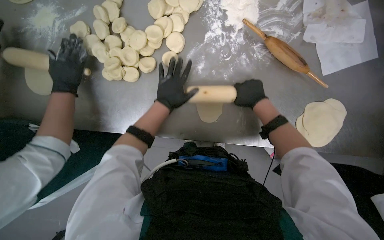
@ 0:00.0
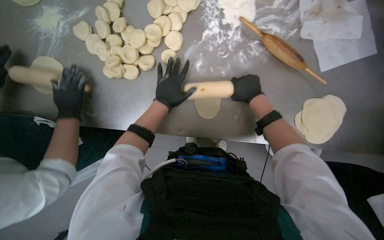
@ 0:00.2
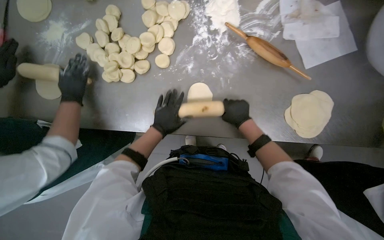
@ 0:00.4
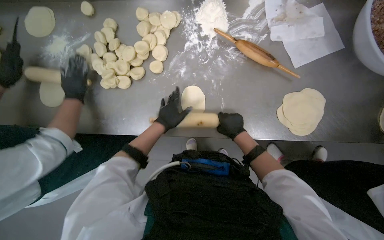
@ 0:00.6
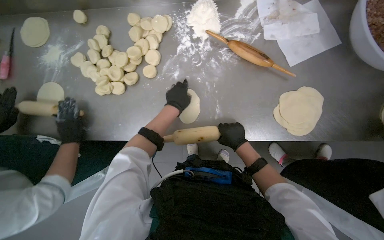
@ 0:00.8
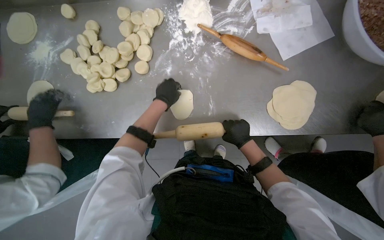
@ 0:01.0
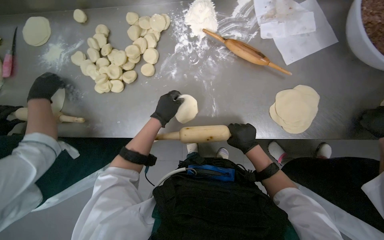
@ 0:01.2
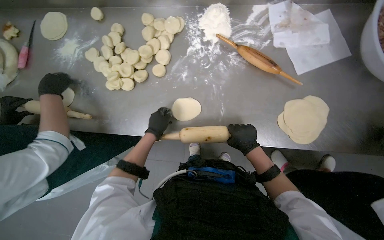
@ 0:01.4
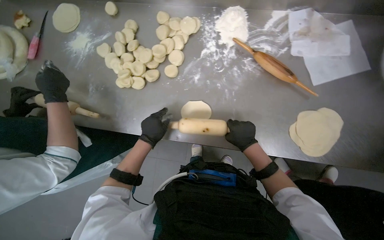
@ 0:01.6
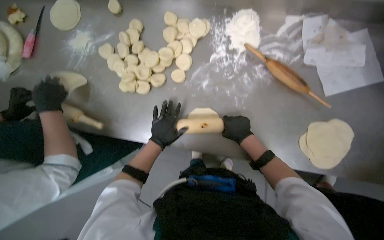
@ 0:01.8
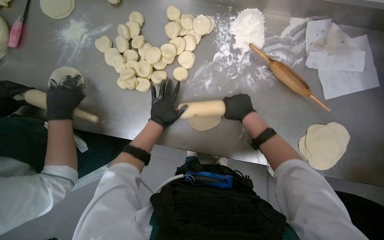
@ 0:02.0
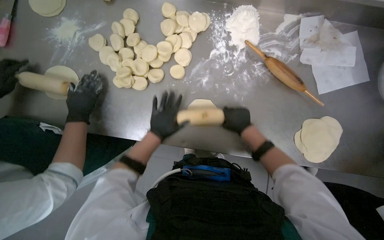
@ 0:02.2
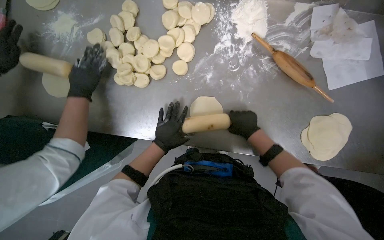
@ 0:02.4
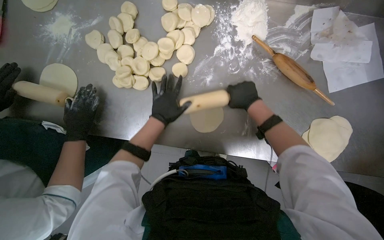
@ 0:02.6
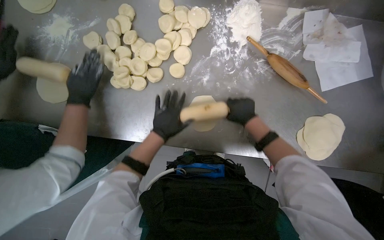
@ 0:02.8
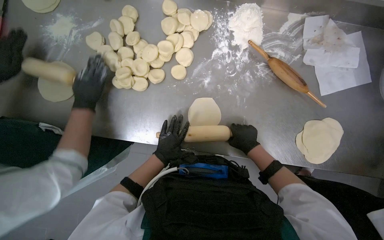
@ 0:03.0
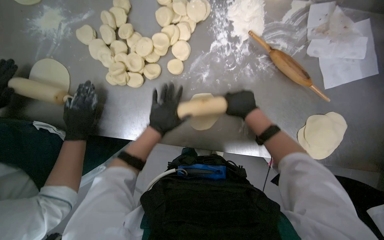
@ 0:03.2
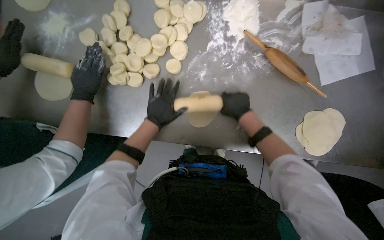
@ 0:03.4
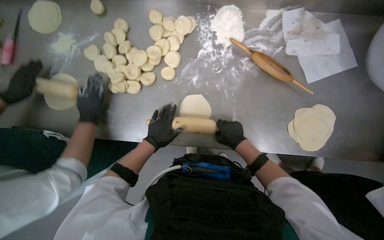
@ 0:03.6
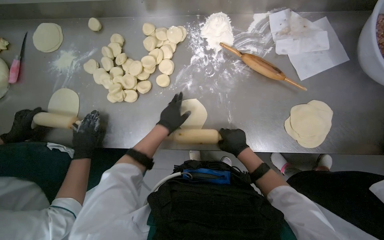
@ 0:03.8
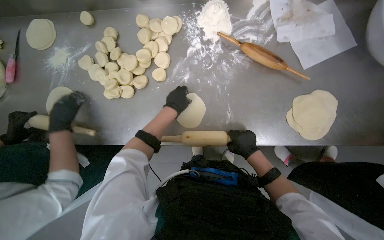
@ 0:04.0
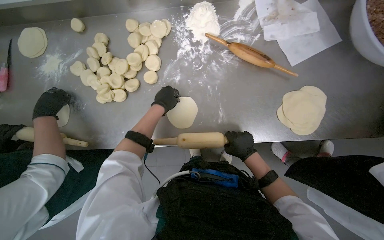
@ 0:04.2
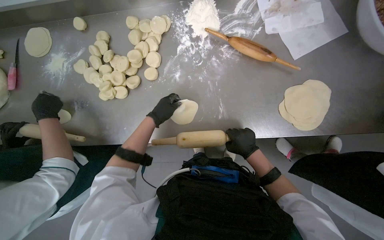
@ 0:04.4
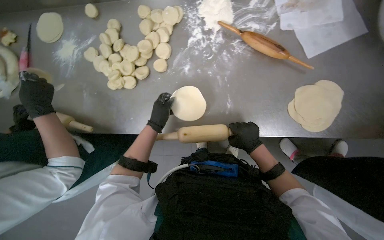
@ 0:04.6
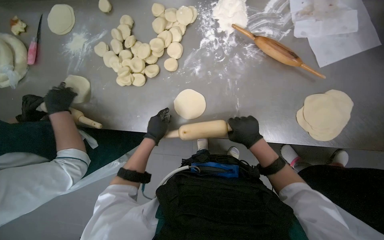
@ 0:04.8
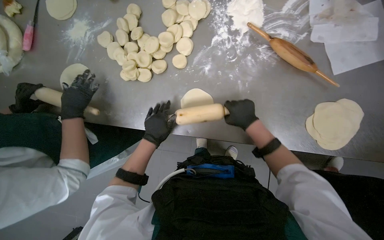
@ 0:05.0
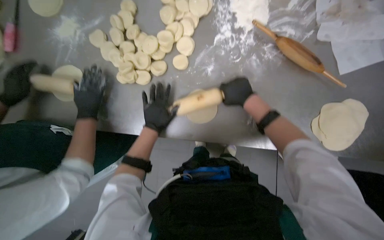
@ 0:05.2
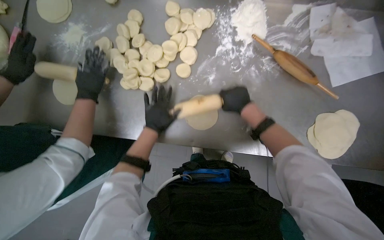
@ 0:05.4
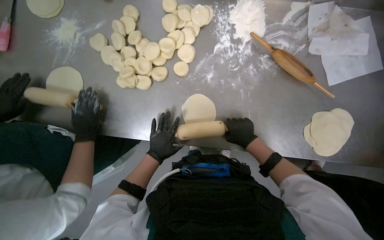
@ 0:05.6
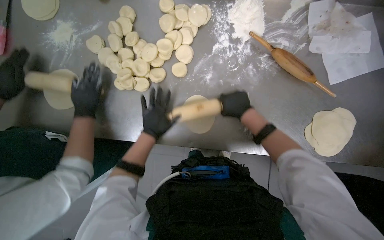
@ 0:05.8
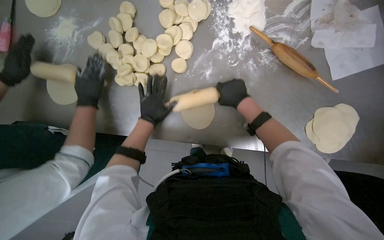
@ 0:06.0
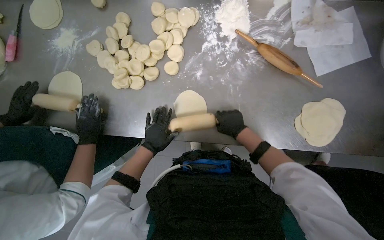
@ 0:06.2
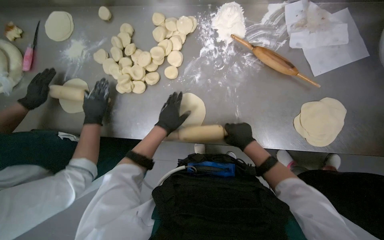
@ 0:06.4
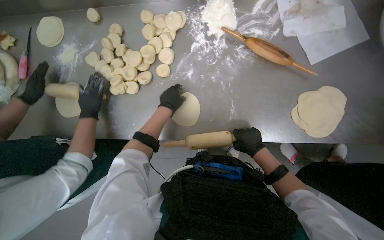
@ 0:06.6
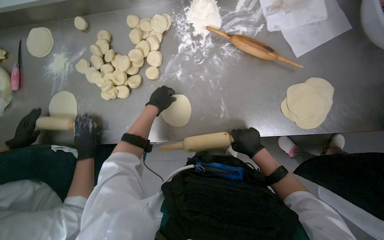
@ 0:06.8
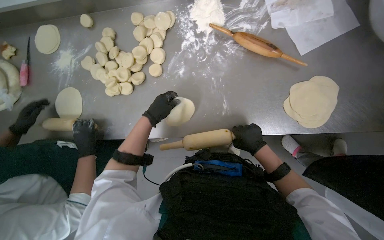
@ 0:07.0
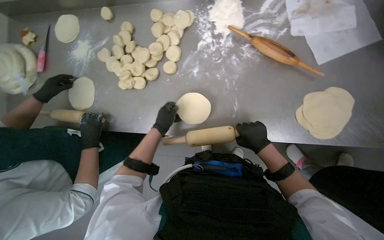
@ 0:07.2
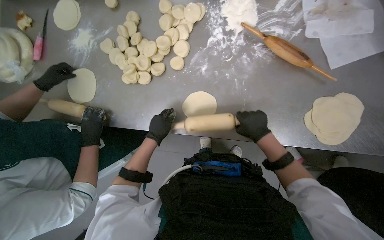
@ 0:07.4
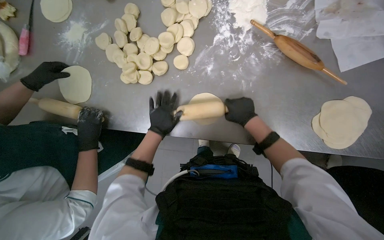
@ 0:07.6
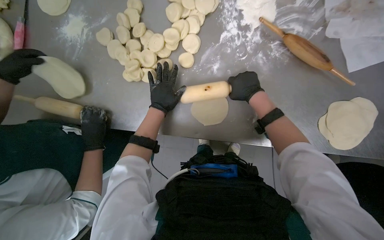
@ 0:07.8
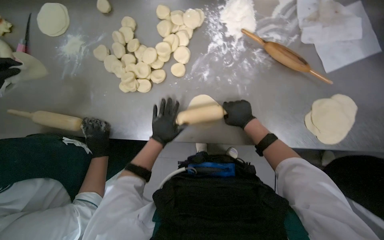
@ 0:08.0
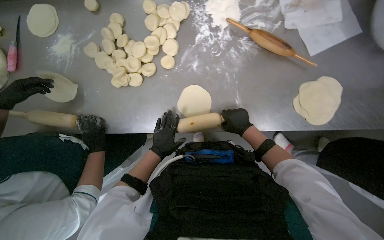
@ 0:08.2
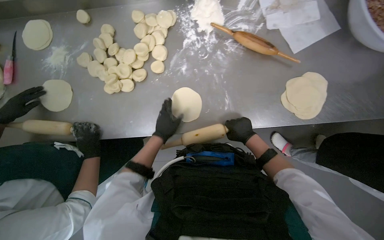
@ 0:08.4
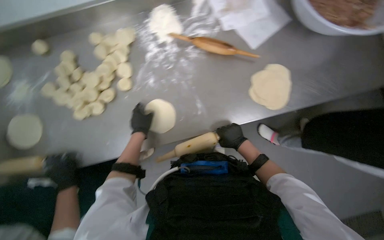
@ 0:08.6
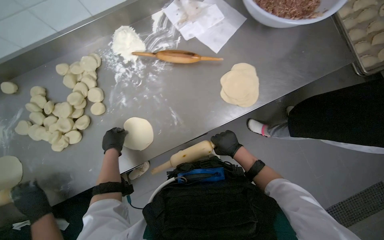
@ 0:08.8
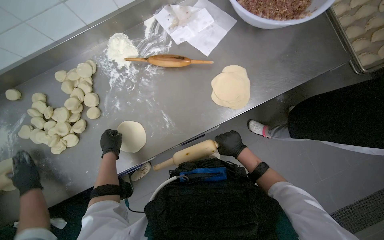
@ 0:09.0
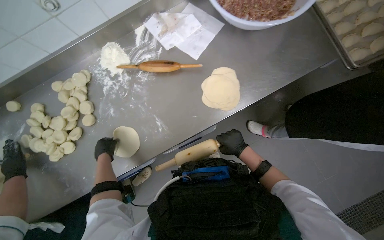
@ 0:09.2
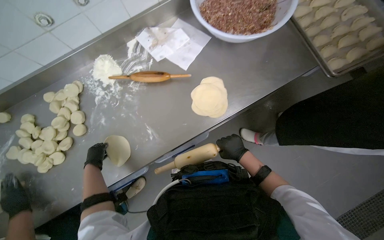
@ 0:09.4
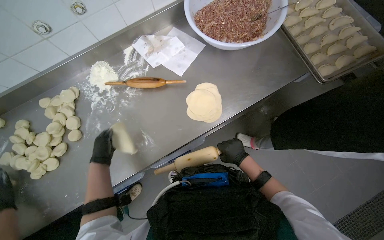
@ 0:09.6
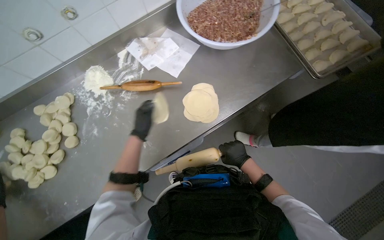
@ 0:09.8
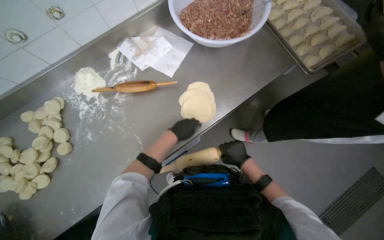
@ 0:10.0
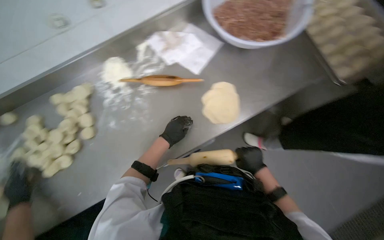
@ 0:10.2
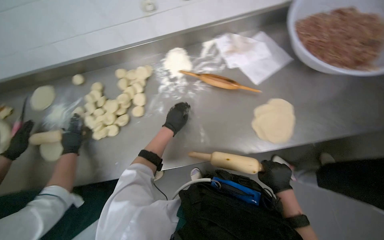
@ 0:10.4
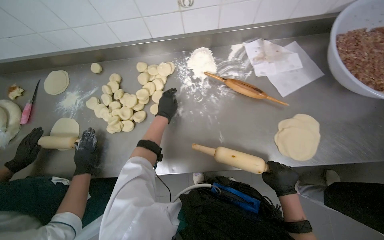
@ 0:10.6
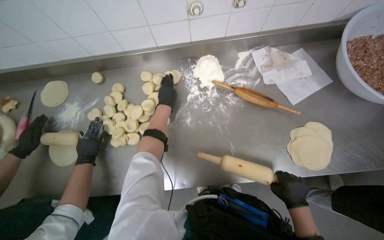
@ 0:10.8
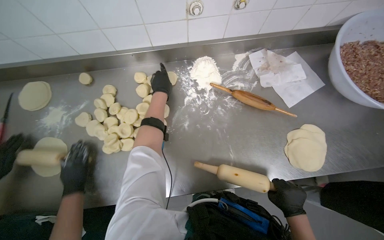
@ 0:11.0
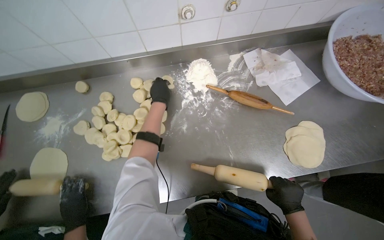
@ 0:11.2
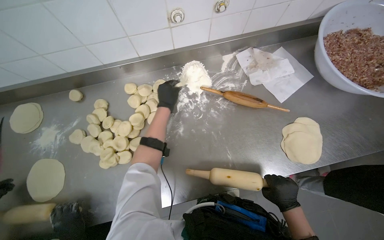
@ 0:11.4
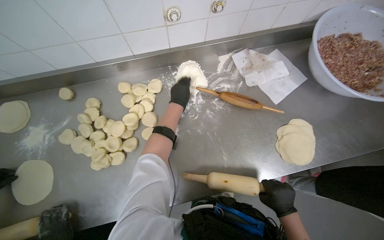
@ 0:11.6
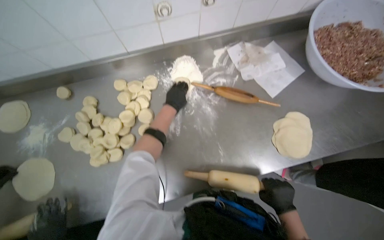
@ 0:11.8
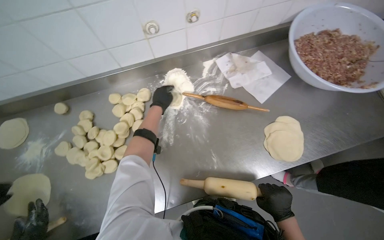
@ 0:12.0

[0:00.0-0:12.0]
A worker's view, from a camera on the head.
Job: preparing food.
The whole recording: Rolling dough circles. The worker uses a rolling pin to flatten small dough circles on the metal table.
0:00.0 to 0:01.6: The right hand travels down the picture by roughly 15 cm, while the left hand goes up and down the picture, roughly 15 cm each way, reversing 2 times.
0:01.6 to 0:03.0: The wearer looks about 30 degrees further to the right. The view tips downward by about 25 degrees. The right hand goes up and down the picture, about 15 cm each way, reversing 3 times.
0:03.0 to 0:04.4: The right hand goes up the picture and returns, approximately 10 cm each way; the left hand moves up and down the picture over approximately 20 cm, changing direction 2 times.
0:04.4 to 0:06.0: The right hand moves up and down the picture over roughly 20 cm, changing direction 2 times. Meanwhile the left hand moves approximately 15 cm down the picture and comes back.
0:06.0 to 0:07.6: The left hand goes up and down the picture, roughly 15 cm each way, reversing 2 times. Meanwhile the right hand moves down the picture, roughly 10 cm.
0:07.6 to 0:09.0: Everything in view rotates roughly 30 degrees counterclockwise. The right hand travels down the picture by some 20 cm.
0:09.0 to 0:10.4: The left hand travels up the picture and to the right by some 15 cm.
0:10.4 to 0:12.0: The left hand moves up the picture, approximately 20 cm.

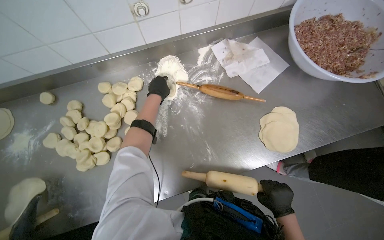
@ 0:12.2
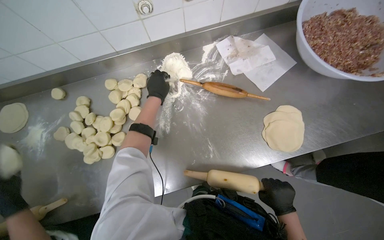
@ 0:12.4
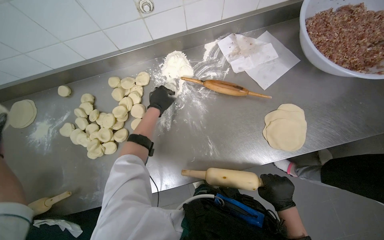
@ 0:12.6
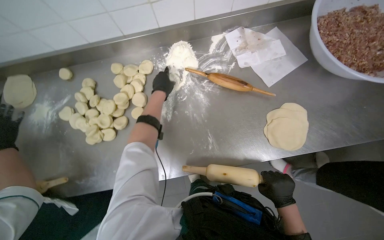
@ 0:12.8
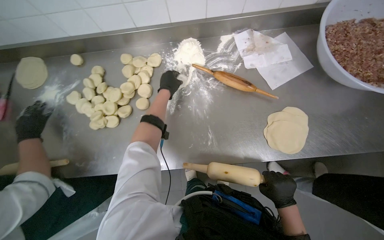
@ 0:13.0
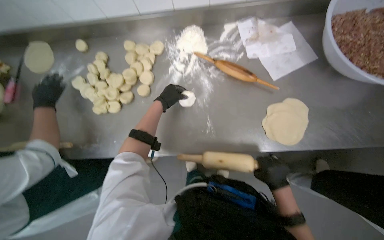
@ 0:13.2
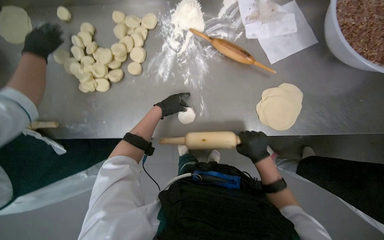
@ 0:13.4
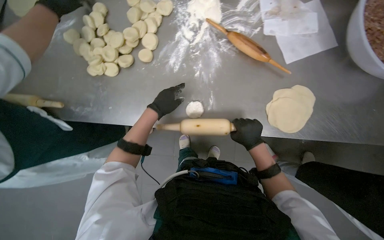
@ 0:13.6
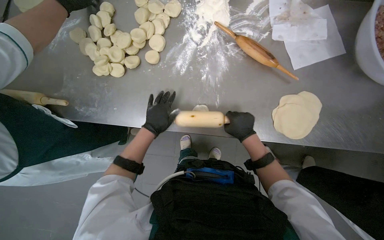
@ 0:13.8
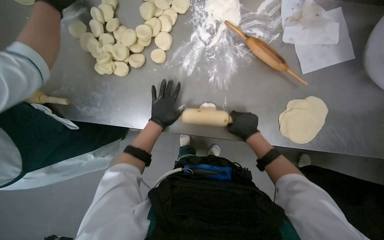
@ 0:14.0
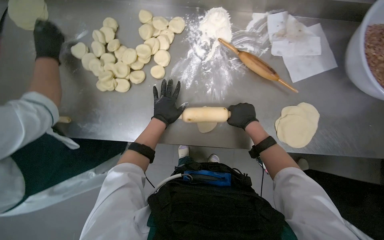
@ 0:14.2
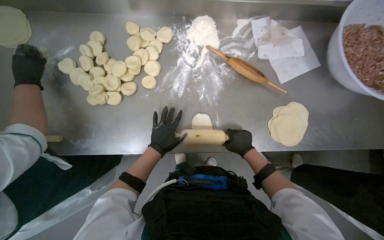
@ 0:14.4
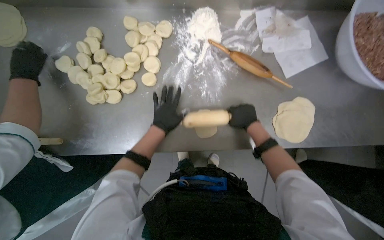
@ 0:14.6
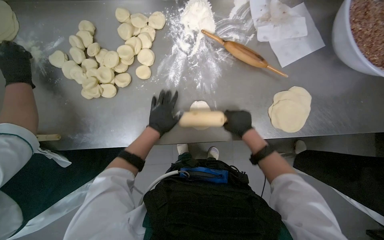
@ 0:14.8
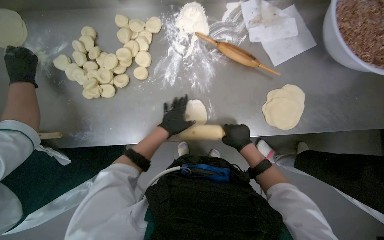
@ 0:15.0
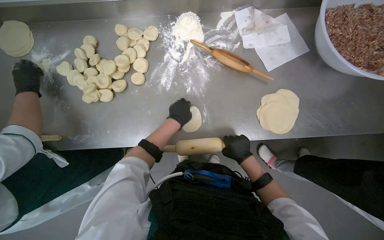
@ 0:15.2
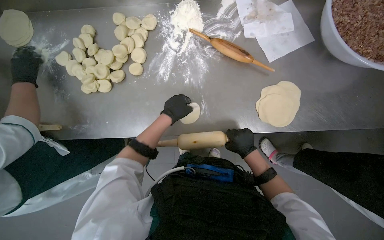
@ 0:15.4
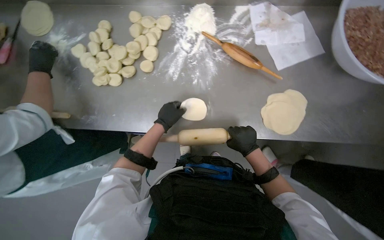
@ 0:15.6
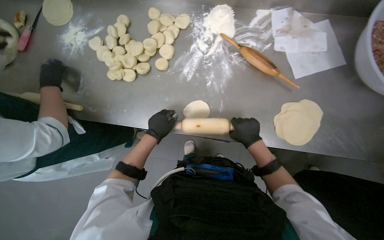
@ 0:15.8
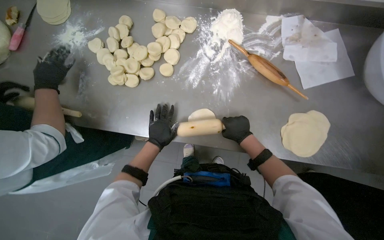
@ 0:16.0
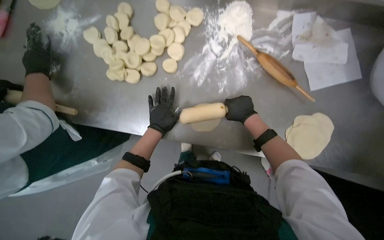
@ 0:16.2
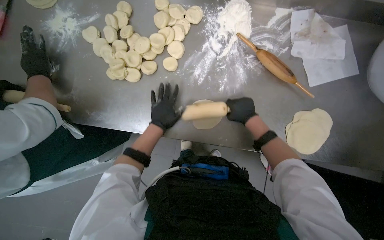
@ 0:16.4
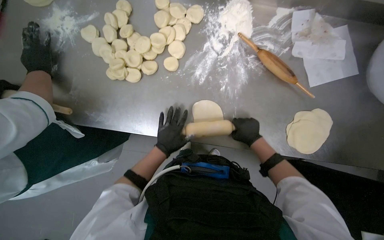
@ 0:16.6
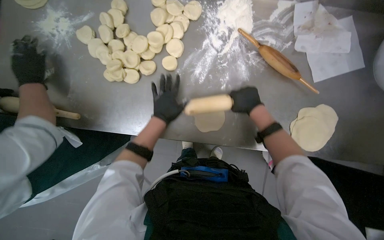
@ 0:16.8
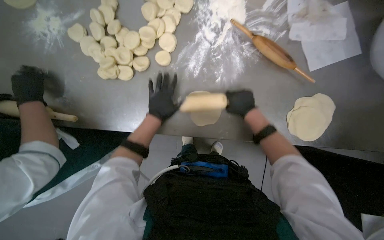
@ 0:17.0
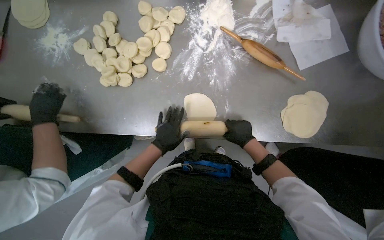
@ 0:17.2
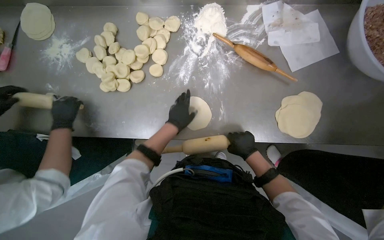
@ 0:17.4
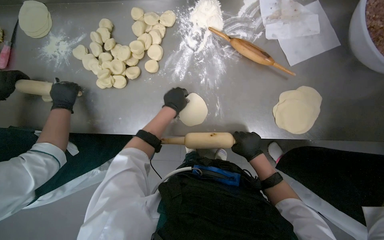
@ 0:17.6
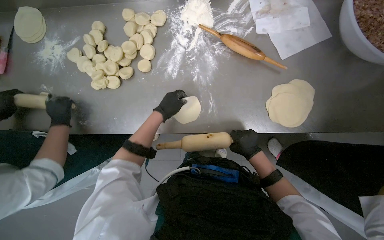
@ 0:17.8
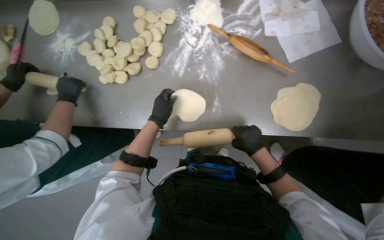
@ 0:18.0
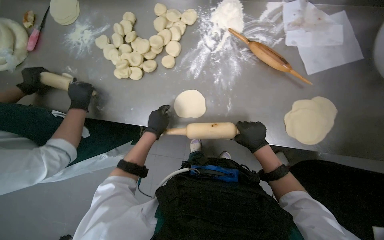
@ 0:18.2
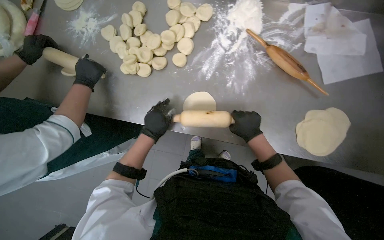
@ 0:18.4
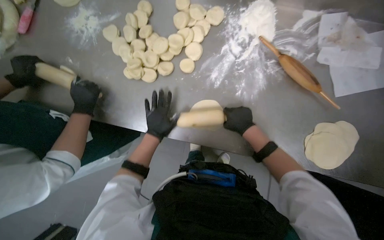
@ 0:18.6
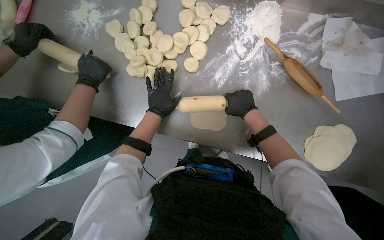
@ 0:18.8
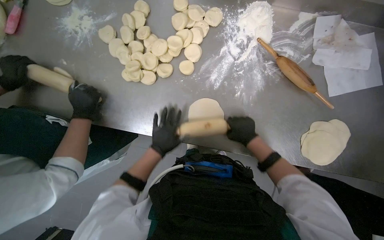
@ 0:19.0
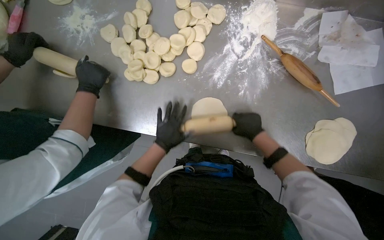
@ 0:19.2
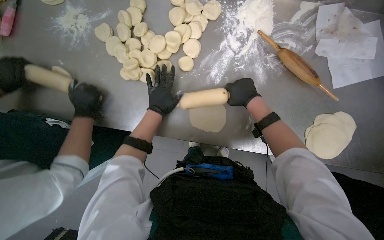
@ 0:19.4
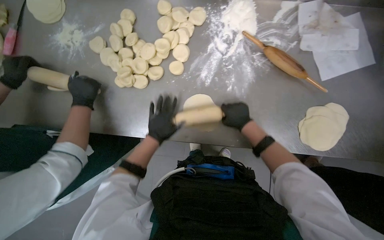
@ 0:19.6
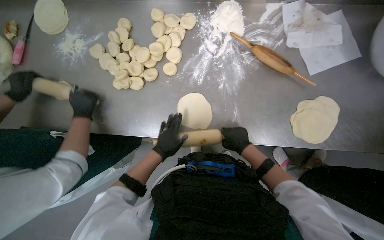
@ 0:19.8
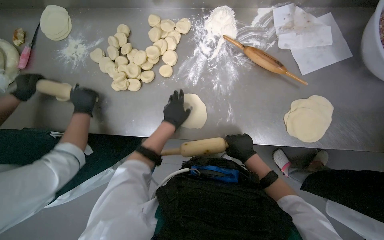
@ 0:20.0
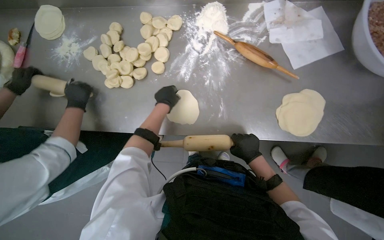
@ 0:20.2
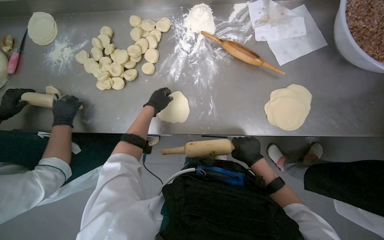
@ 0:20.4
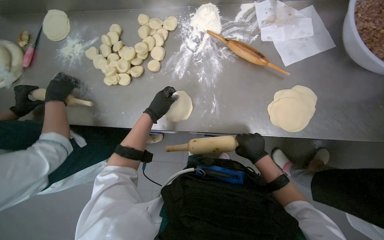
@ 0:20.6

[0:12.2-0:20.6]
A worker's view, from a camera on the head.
Job: preparing food.
The whole recording: Rolling dough circles. The worker uses a rolling pin to flatten small dough circles on the metal table.
0:12.2 to 0:13.6: The right hand heads up the picture, covering approximately 10 cm. The left hand is displaced down the picture by some 35 cm.
0:13.6 to 0:15.0: The right hand moves up and down the picture over roughly 10 cm, changing direction 3 times.
0:15.0 to 0:16.4: The right hand goes about 15 cm up the picture.
0:16.4 to 0:17.8: The left hand swings up and down the picture, some 15 cm each way, with 3 reversals; the right hand moves up and down the picture over roughly 15 cm, changing direction 2 times.
0:17.8 to 0:19.2: The right hand moves up the picture, some 15 cm. Meanwhile the left hand swings up and down the picture, about 15 cm each way, with 2 reversals.
0:19.2 to 0:20.6: The right hand goes up the picture and returns, roughly 10 cm each way, while the left hand goes up and down the picture, approximately 20 cm each way, reversing 2 times.